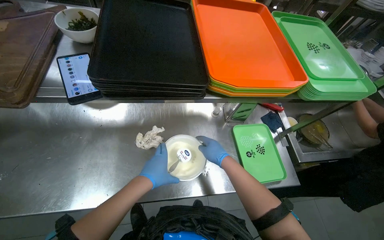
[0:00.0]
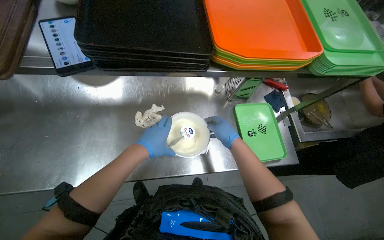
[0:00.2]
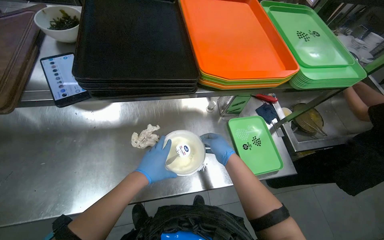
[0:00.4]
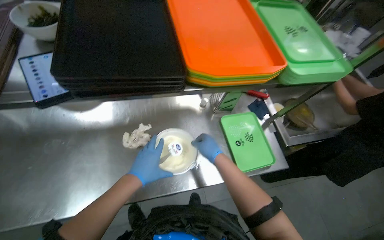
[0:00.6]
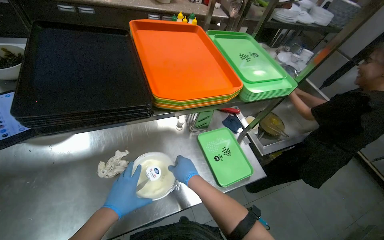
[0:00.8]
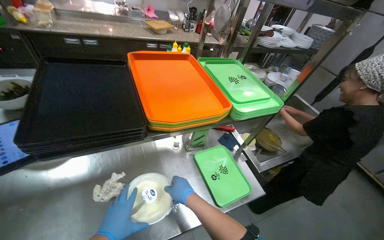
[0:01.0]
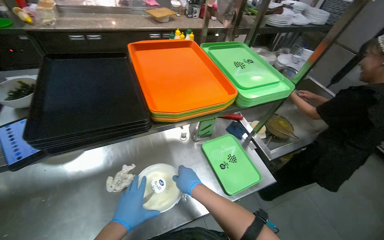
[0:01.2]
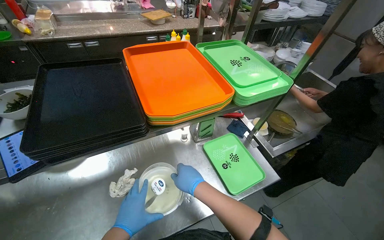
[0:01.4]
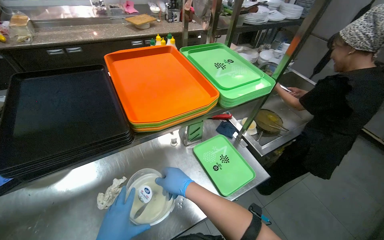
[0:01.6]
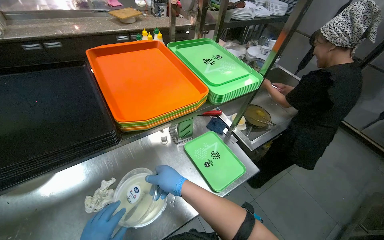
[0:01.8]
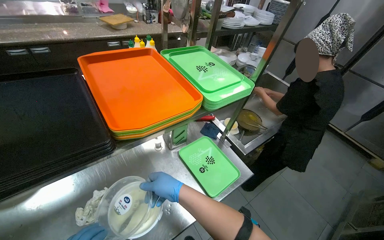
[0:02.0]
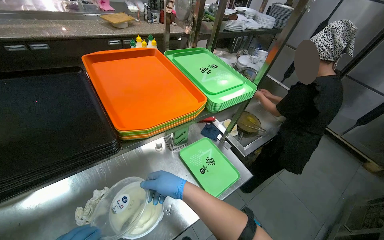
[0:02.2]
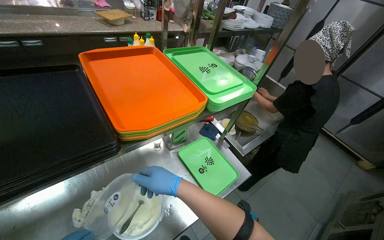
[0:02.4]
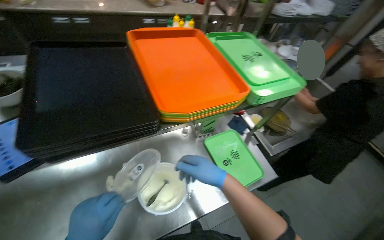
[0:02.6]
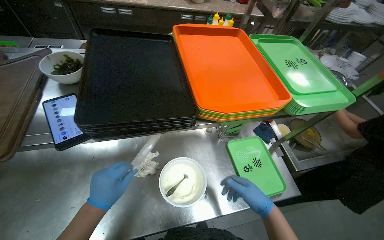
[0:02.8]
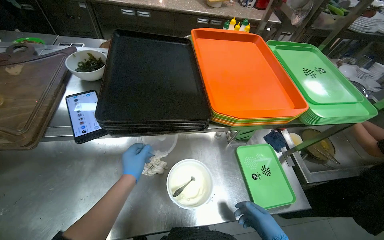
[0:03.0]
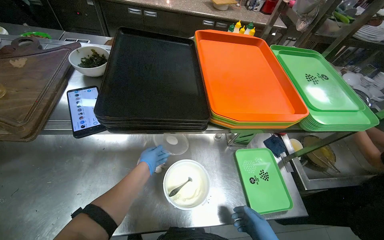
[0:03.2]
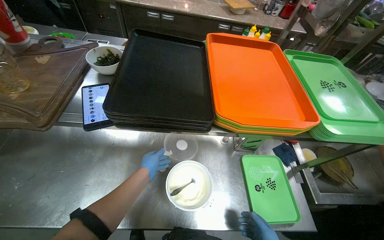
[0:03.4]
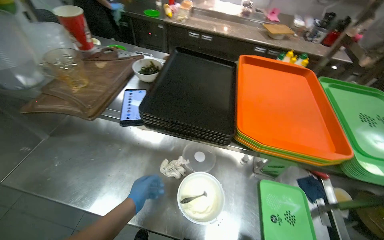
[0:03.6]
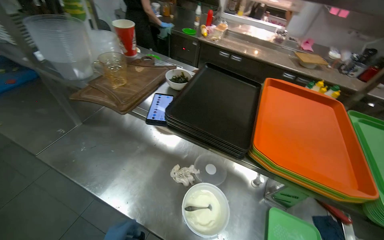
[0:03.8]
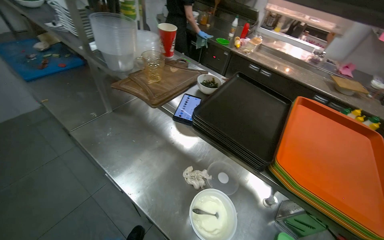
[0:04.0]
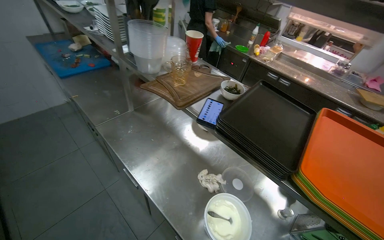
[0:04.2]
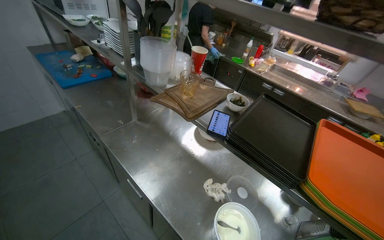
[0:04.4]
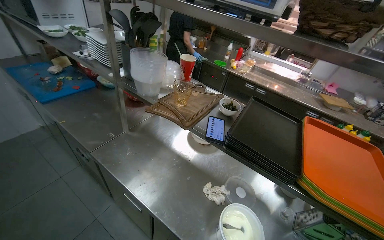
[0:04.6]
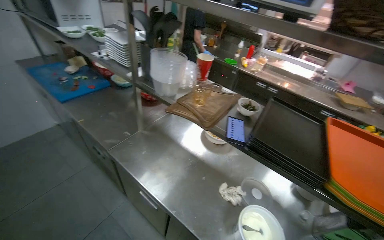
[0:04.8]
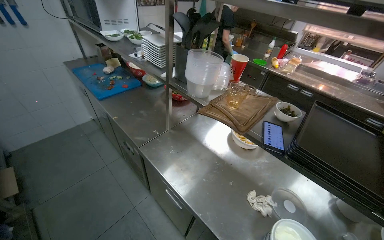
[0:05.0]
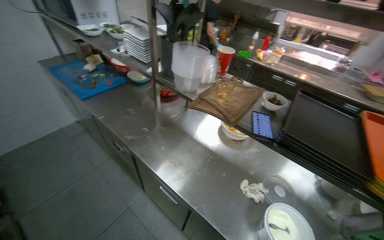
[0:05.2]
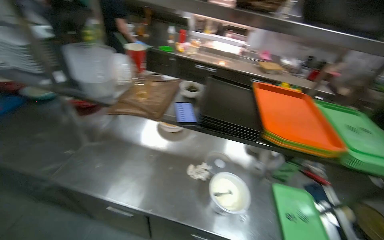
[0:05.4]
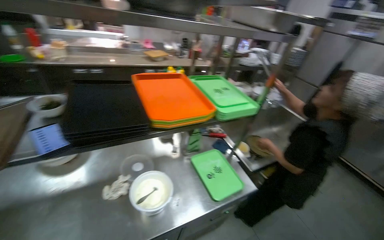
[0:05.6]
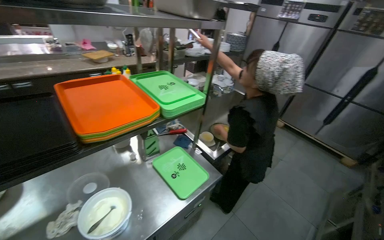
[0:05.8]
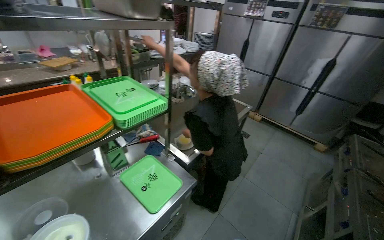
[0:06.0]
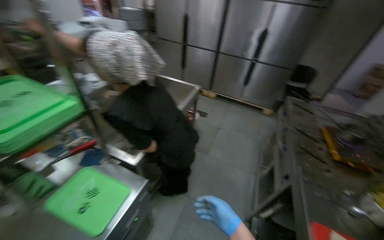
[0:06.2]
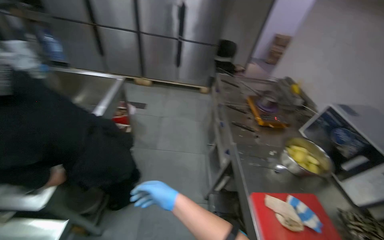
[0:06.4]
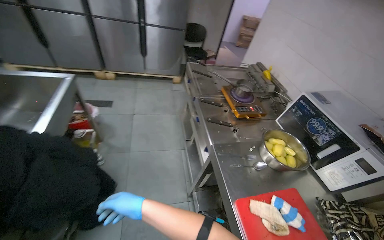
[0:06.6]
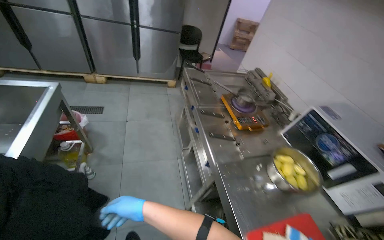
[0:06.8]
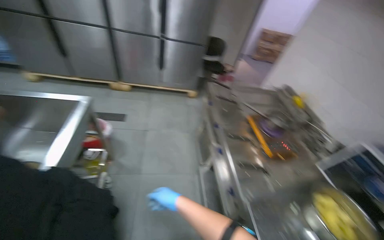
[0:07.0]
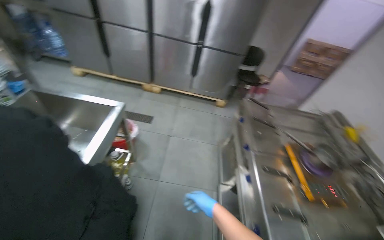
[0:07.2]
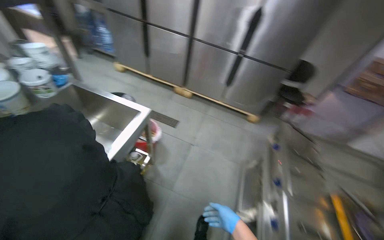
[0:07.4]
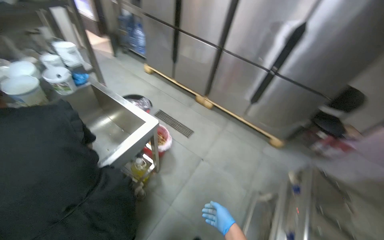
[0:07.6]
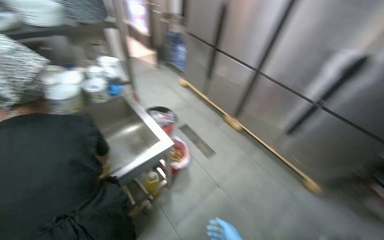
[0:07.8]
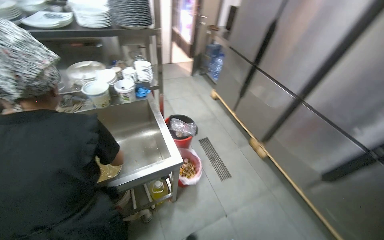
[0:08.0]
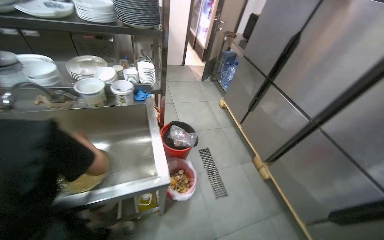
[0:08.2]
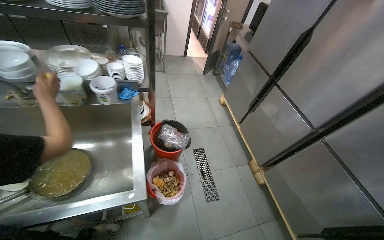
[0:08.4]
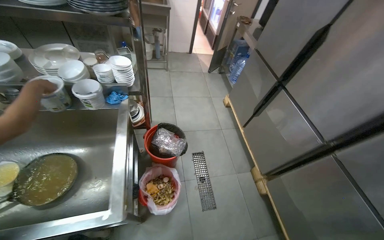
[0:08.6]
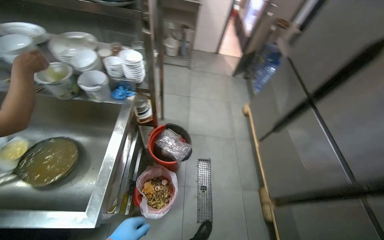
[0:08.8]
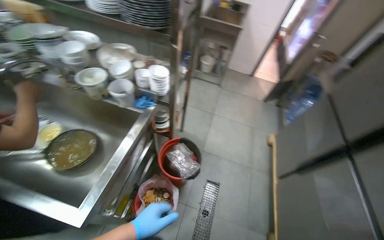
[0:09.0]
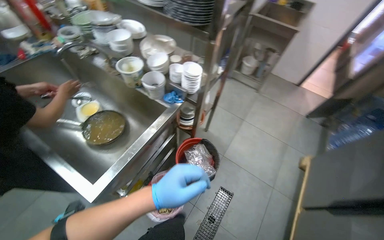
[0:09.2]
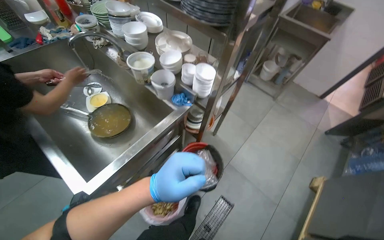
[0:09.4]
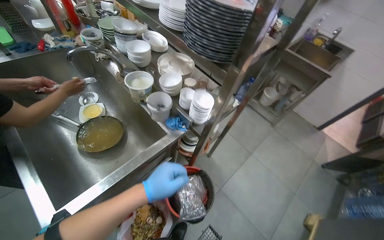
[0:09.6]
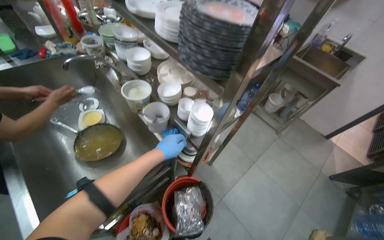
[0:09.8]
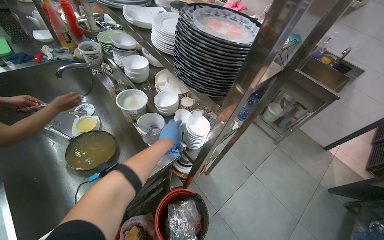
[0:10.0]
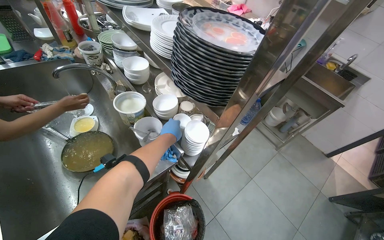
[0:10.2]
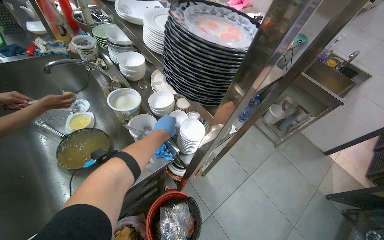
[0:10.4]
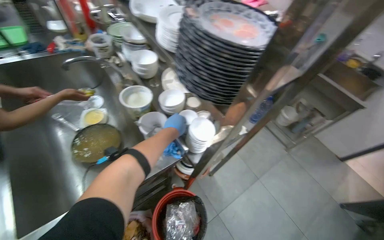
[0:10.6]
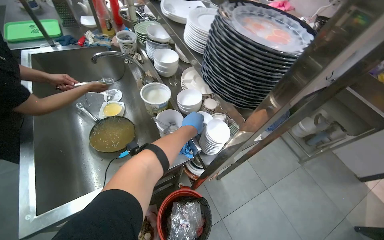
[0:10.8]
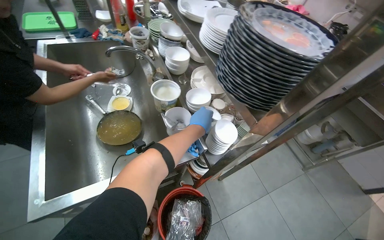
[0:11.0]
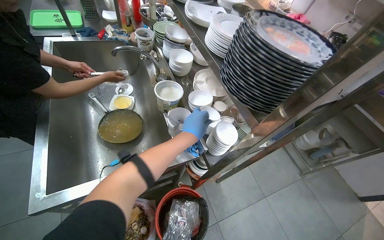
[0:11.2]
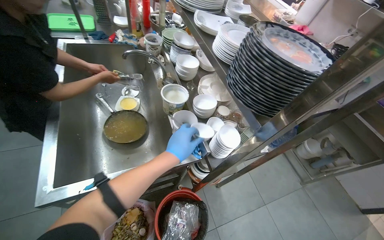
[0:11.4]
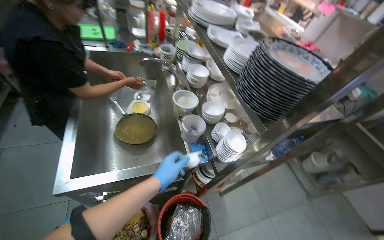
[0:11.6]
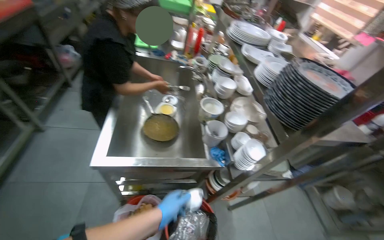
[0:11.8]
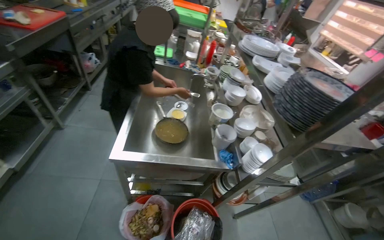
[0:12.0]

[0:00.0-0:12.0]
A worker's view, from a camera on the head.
Job: preparing food.
The whole recording: Transferring product to smaller dish. The worker transfers the product from the white dish into a smaller dish.
0:00.0 to 0:01.6: The right hand shifts about 10 cm nearer to the camera.
0:03.0 to 0:04.4: The head turns to the left by about 50 degrees. The view tips upward by some 20 degrees.
0:04.4 to 0:06.0: The wearer's head swings roughly 90 degrees to the right.
0:06.0 to 0:07.6: The camera is carried roughly 1 m.
0:07.6 to 0:09.0: The camera is carried some 90 cm. The wearer looks some 70 degrees further to the left.
0:09.0 to 0:10.4: The head travels approximately 40 cm. The head turns to the left by approximately 35 degrees.
0:10.4 to 0:12.0: The head turns to the left by roughly 35 degrees. The view tilts about 15 degrees upward.

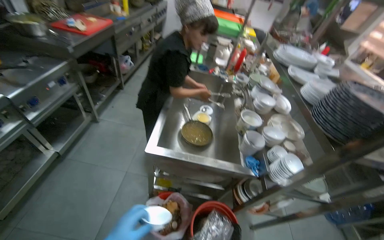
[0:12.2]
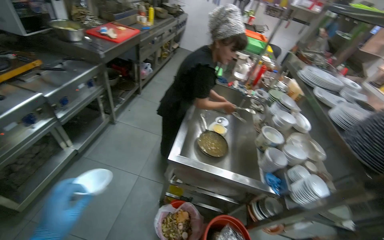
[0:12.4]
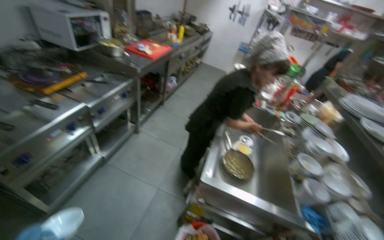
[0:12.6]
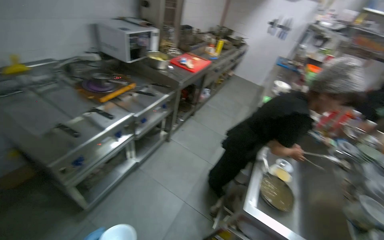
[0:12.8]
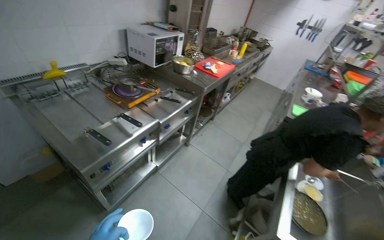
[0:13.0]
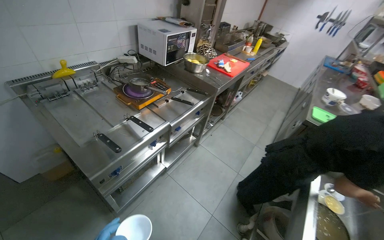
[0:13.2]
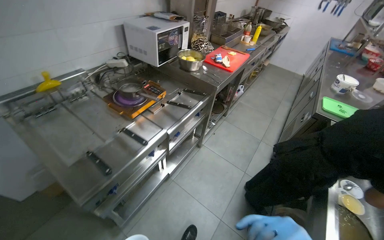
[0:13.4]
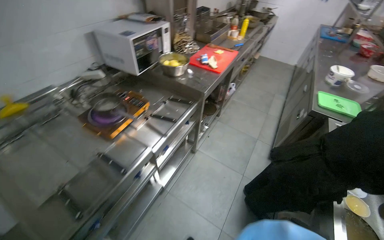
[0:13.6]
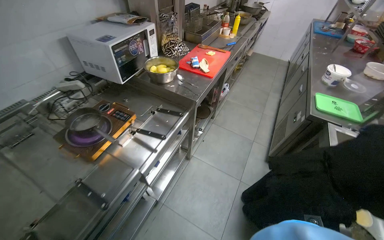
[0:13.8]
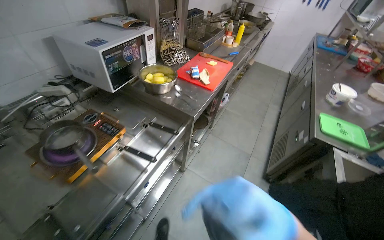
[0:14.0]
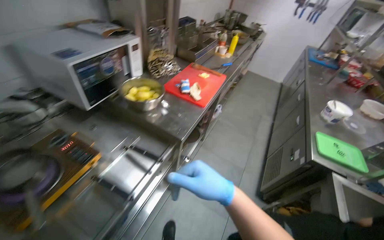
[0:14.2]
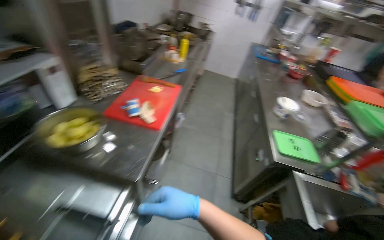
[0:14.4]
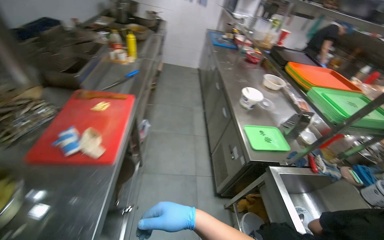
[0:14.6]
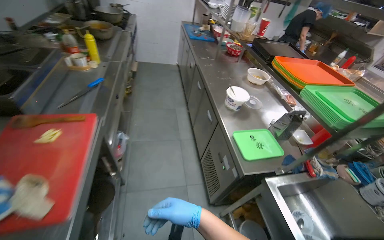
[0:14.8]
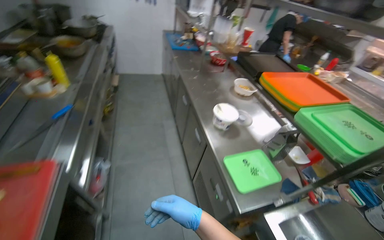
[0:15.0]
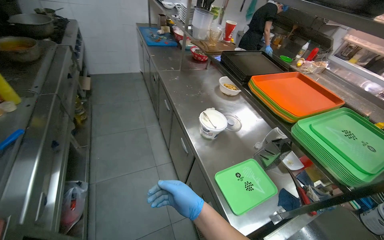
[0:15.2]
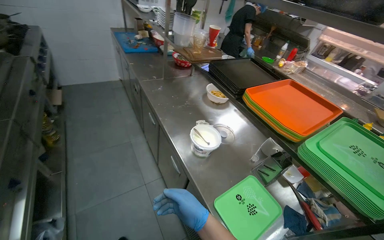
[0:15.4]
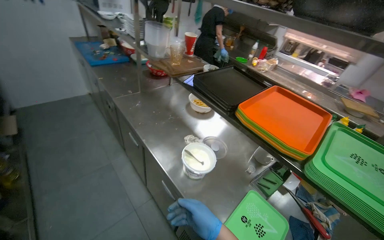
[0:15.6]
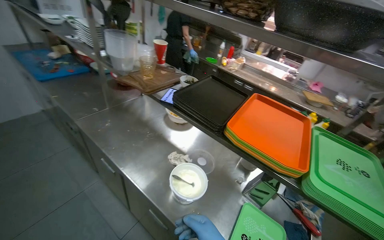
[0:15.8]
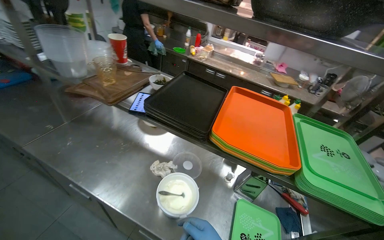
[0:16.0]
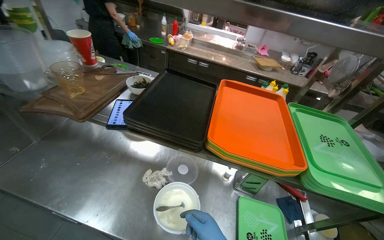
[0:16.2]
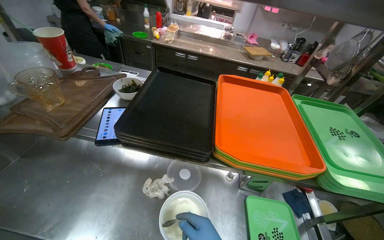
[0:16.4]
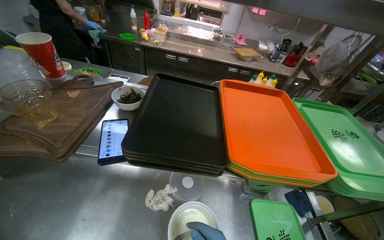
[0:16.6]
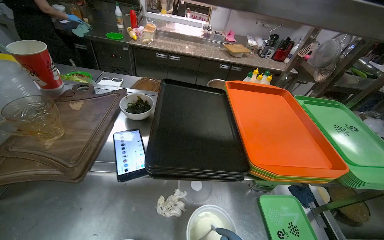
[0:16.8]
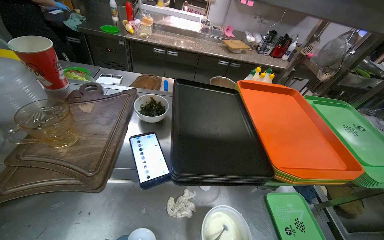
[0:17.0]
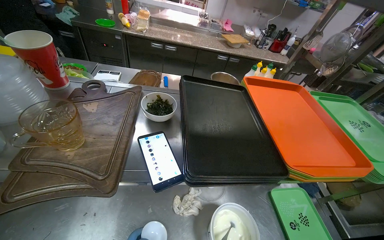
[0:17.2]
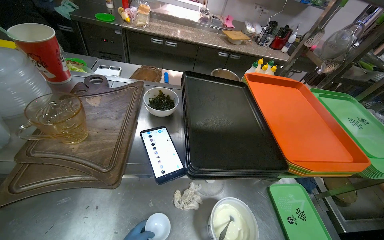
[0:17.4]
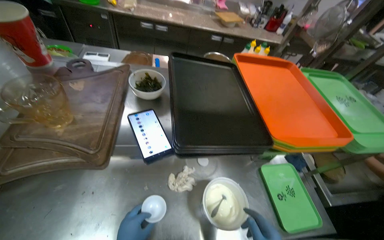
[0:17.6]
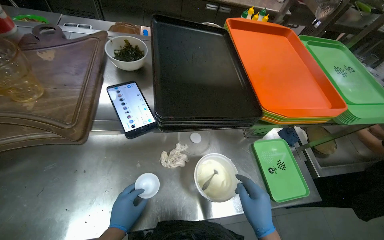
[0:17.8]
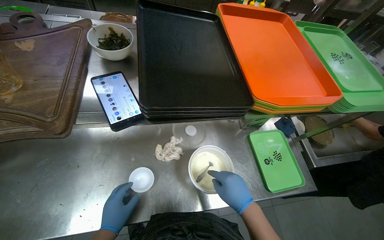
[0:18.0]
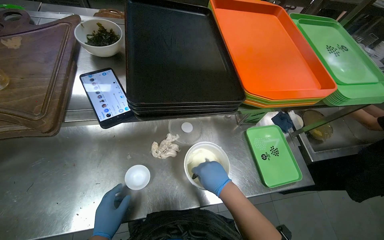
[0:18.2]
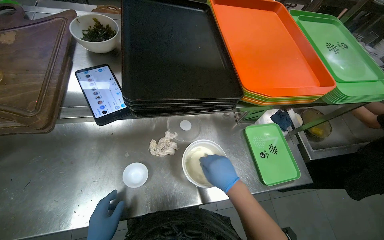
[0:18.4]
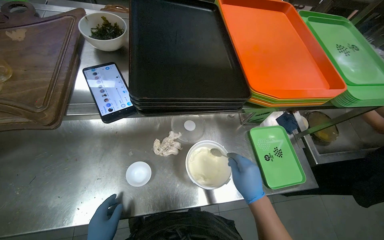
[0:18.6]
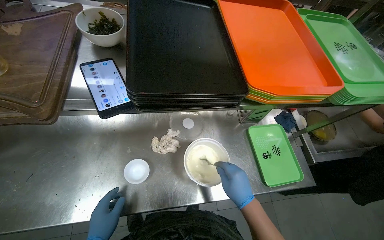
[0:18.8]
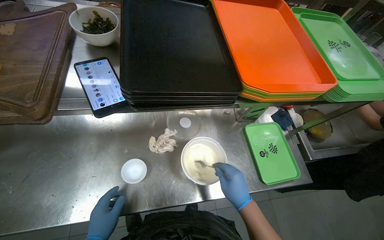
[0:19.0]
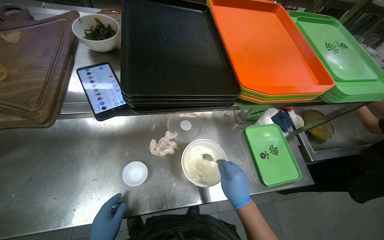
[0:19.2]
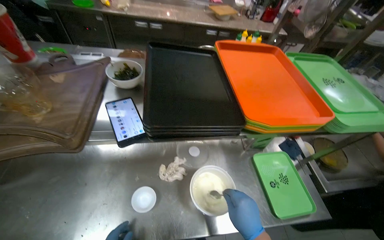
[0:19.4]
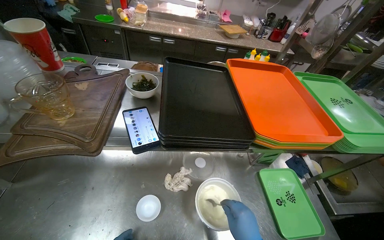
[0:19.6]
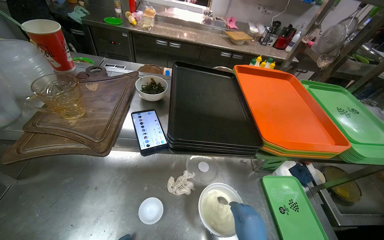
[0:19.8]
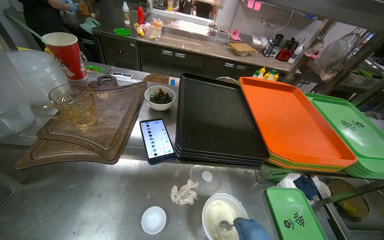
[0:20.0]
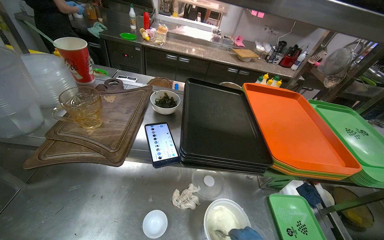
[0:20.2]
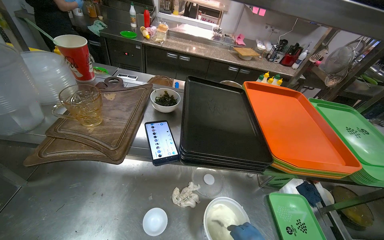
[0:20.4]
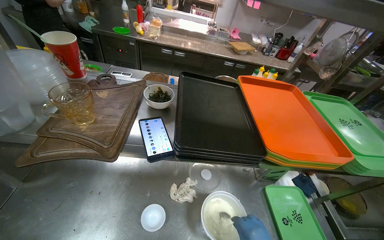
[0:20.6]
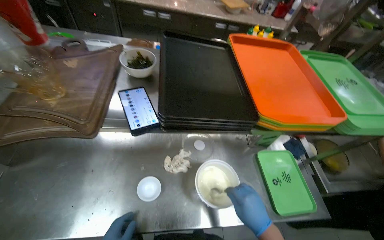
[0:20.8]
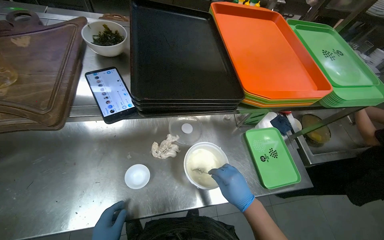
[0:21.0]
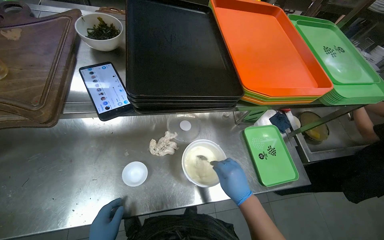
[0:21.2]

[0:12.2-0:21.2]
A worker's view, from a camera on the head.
Job: preparing food.
The whole recording: Transferring product to smaller dish. The worker transfers the product from the white dish into a smaller dish.
0:12.2 to 0:13.8: The camera travels about 90 cm. The view pans to the left by roughly 20 degrees.
0:13.8 to 0:15.2: The head travels approximately 1 m. The head turns to the right by about 50 degrees.
0:15.2 to 0:16.6: The camera travels about 70 cm. The head rotates roughly 60 degrees to the right.
0:16.6 to 0:18.2: The view tilts about 20 degrees downward.
0:18.2 to 0:19.8: The wearer looks approximately 15 degrees further upward.
0:19.8 to 0:21.2: The view tips downward by about 15 degrees.
